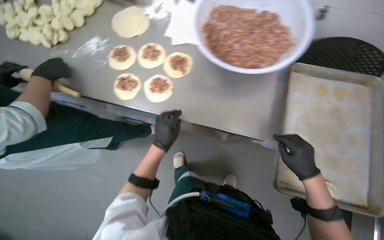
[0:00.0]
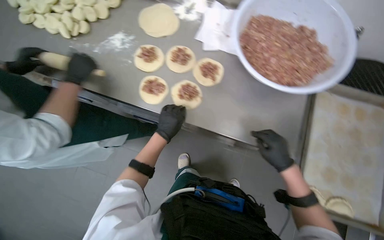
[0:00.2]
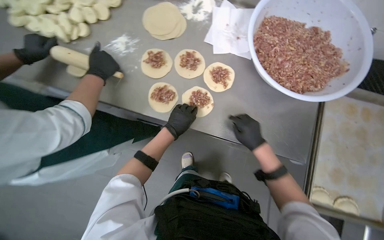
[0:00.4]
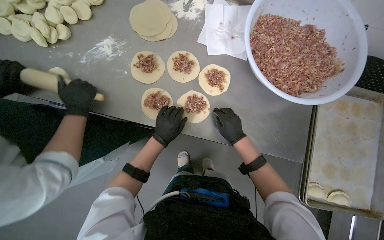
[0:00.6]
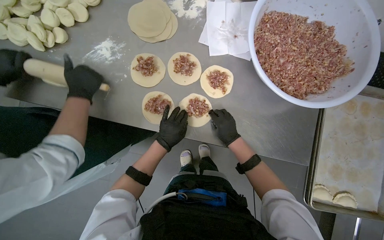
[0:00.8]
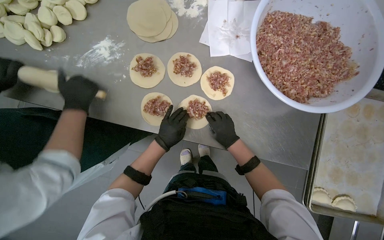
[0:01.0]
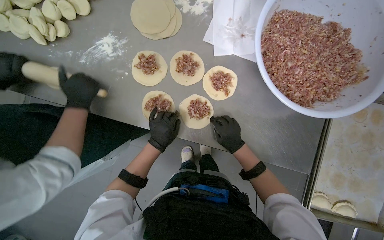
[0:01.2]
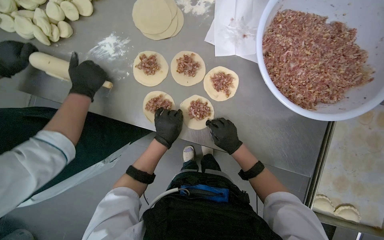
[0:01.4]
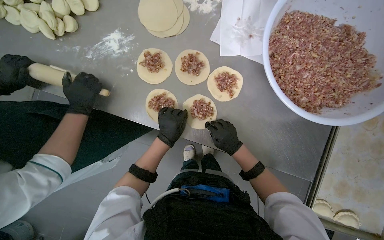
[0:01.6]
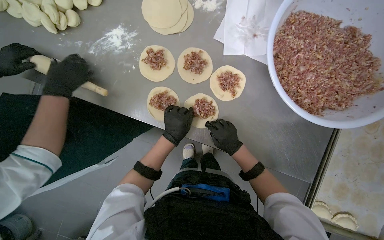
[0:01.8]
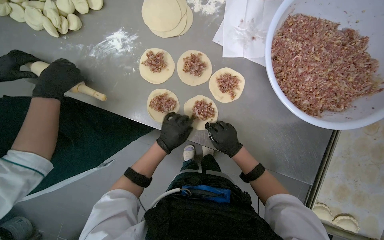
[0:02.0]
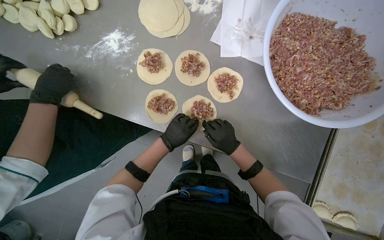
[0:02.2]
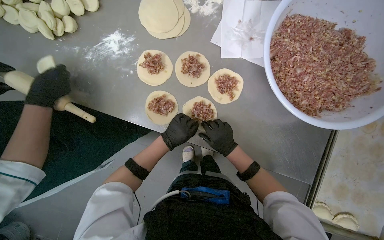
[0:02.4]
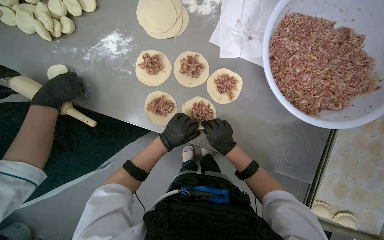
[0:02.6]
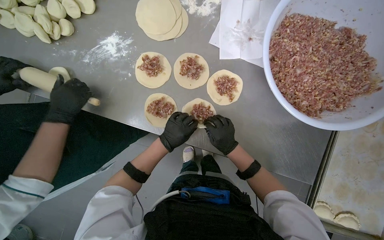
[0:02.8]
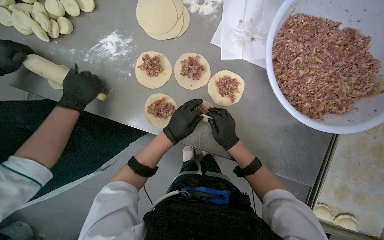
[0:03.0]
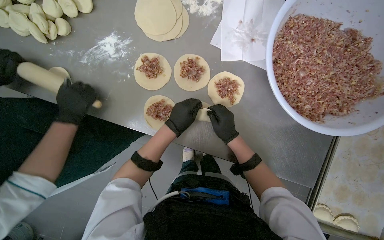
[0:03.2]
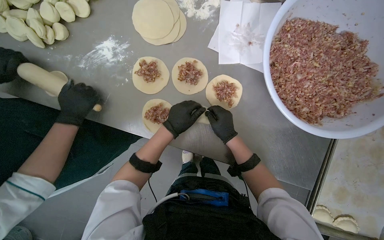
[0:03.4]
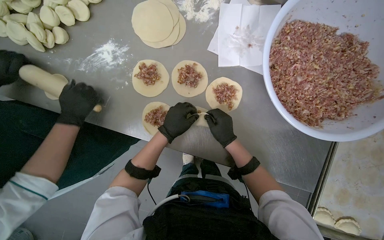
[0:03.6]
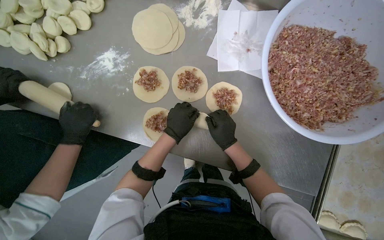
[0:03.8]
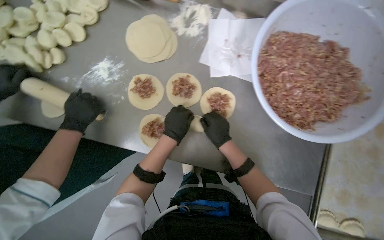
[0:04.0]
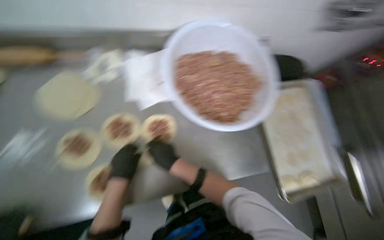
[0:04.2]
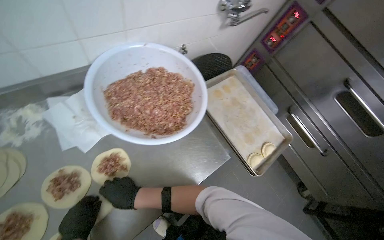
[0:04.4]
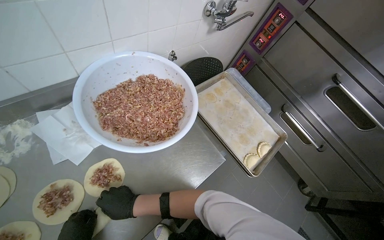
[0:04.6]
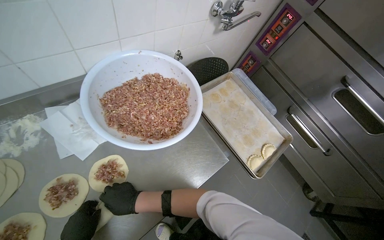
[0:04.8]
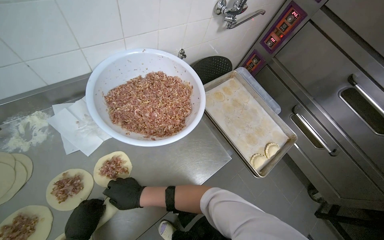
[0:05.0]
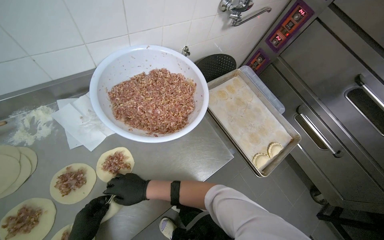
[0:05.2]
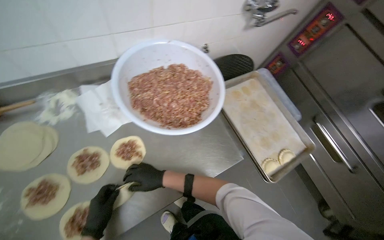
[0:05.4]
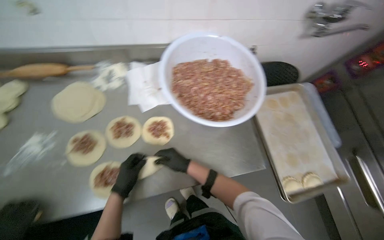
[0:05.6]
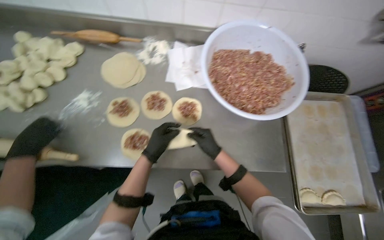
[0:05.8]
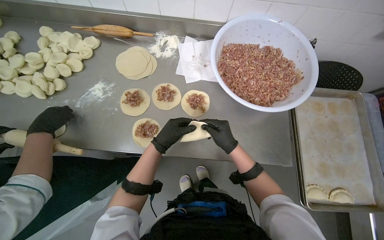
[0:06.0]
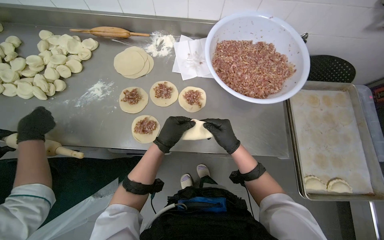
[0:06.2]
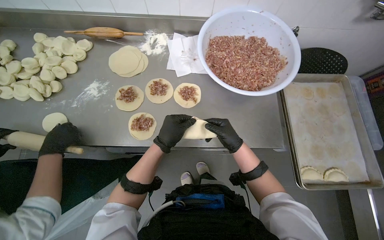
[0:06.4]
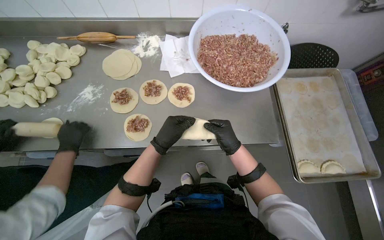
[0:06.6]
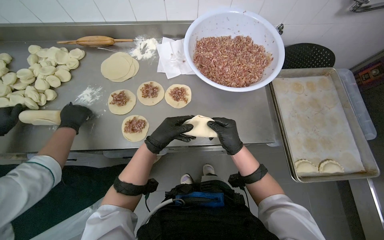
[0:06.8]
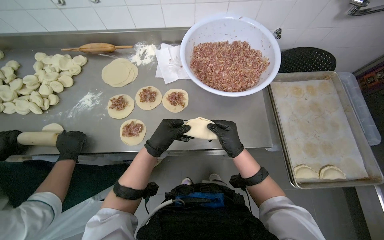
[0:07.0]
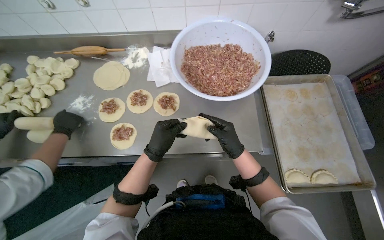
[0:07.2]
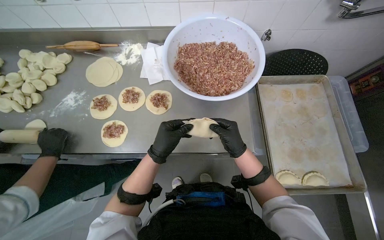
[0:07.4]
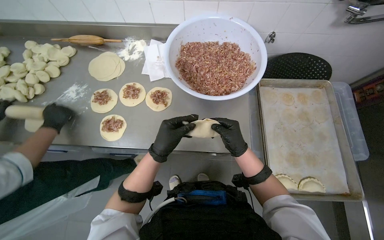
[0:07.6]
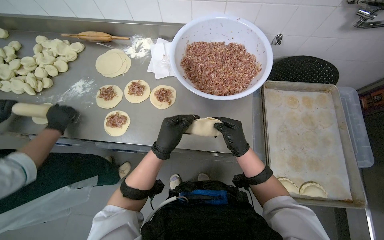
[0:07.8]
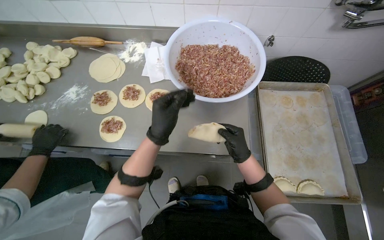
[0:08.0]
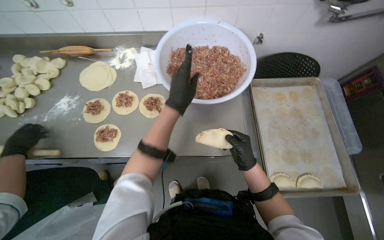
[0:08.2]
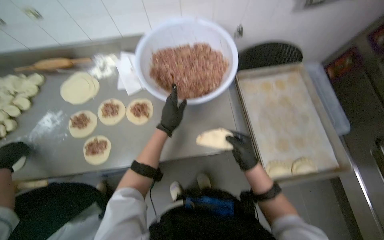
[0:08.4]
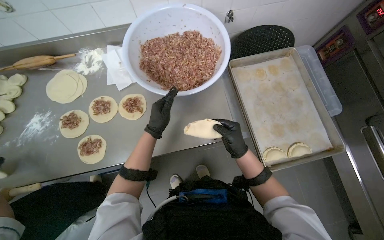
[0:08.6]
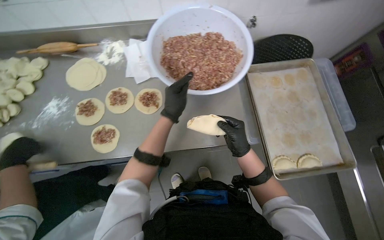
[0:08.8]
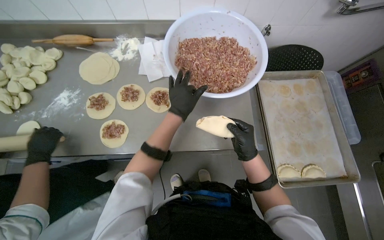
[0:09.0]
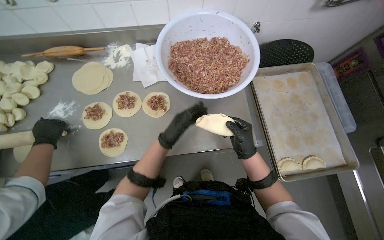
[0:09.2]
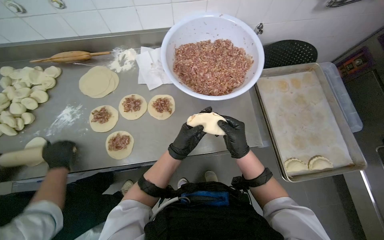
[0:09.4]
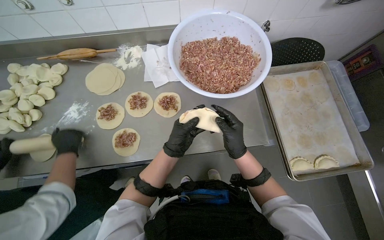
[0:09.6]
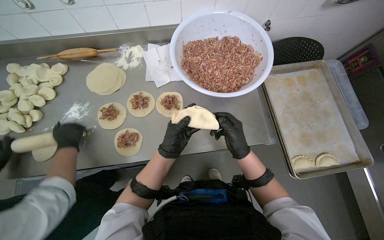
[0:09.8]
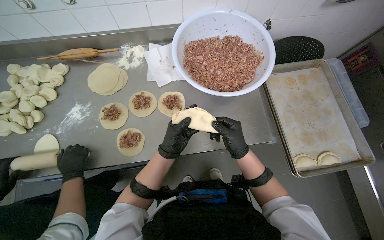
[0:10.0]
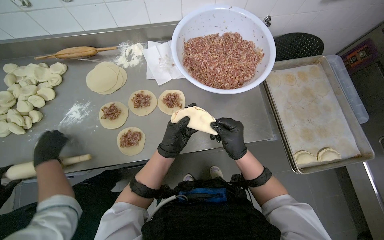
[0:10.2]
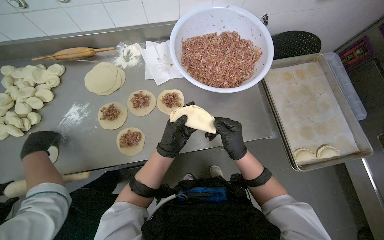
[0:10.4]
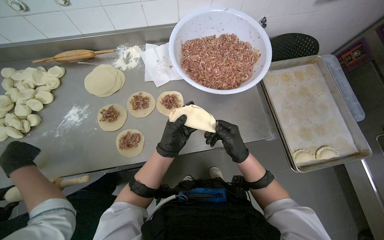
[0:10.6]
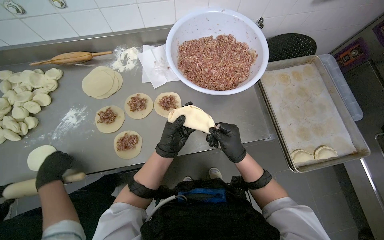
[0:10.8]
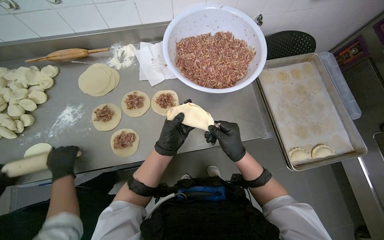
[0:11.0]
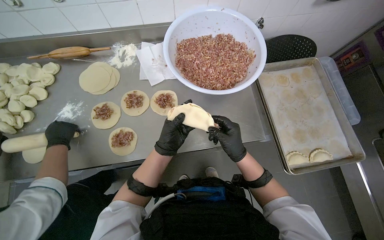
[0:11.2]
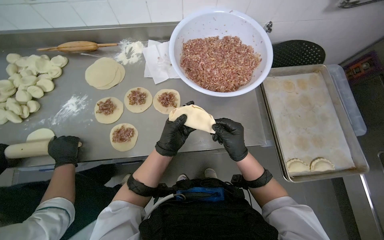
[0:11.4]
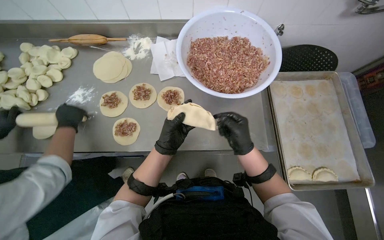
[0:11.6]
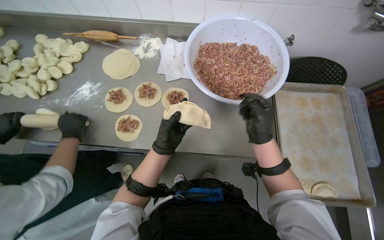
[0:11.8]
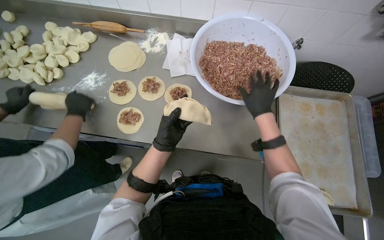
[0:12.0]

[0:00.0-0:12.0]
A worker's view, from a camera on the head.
Job: preparing food.
The whole recording: Sealing and placing meat-filled dough onto tray. The worker seals the edges of meat-filled dough circles and places them onto a tray.
0:00.0 to 0:01.6: The camera pitches downward, by some 15 degrees. The right hand is displaced to the left and up the picture by about 40 cm.
0:01.6 to 0:03.0: The hands make small movements and keep their place.
0:03.0 to 0:04.4: The head rotates about 55 degrees to the right. The camera pitches upward, by about 15 degrees.
0:04.4 to 0:06.0: The wearer's head swings roughly 50 degrees to the left.
0:06.0 to 0:07.6: The left hand travels nearer to the camera by some 10 cm.
0:07.6 to 0:09.0: The left hand shifts approximately 15 cm up the picture.
0:09.0 to 0:10.4: The left hand heads down the picture, covering approximately 15 cm.
0:10.4 to 0:12.0: The right hand is displaced up the picture, to the right and farther from the camera by approximately 20 cm.

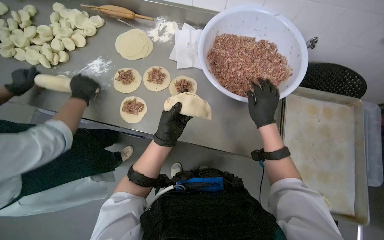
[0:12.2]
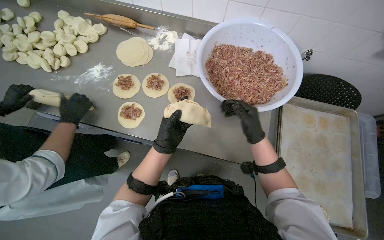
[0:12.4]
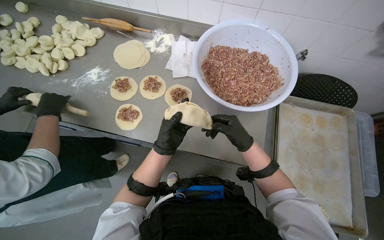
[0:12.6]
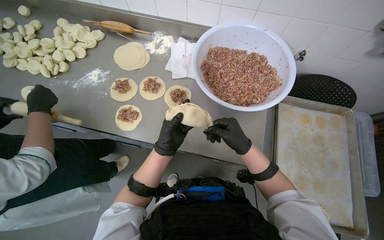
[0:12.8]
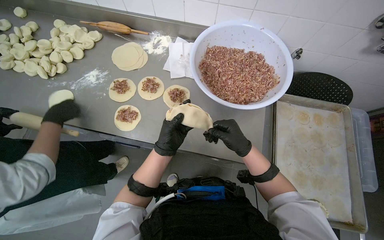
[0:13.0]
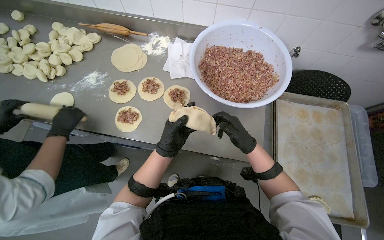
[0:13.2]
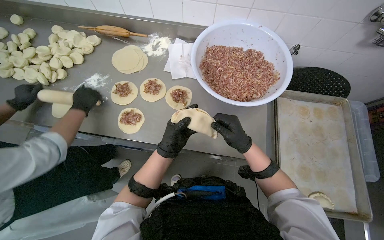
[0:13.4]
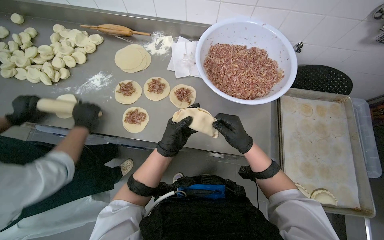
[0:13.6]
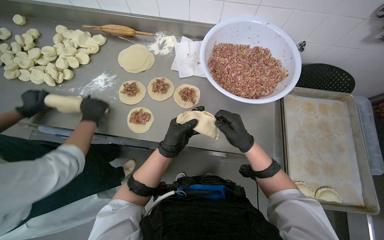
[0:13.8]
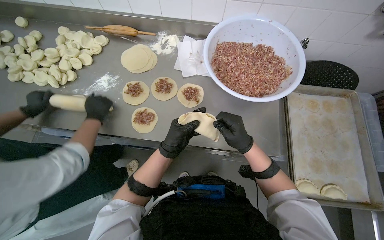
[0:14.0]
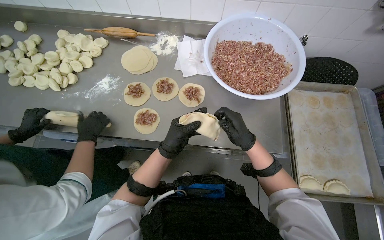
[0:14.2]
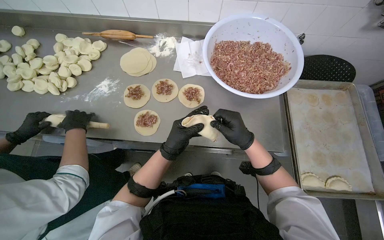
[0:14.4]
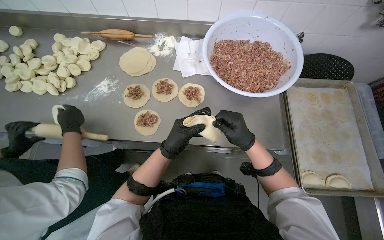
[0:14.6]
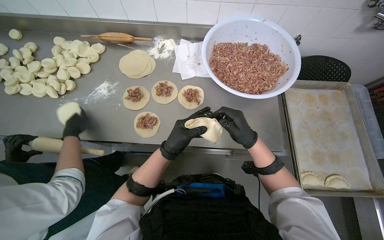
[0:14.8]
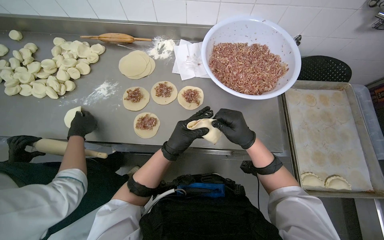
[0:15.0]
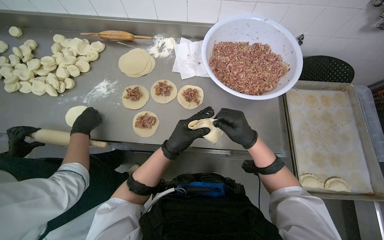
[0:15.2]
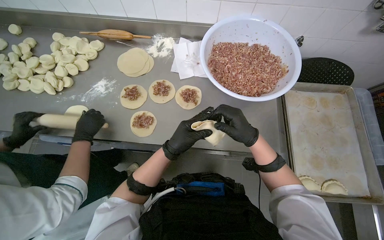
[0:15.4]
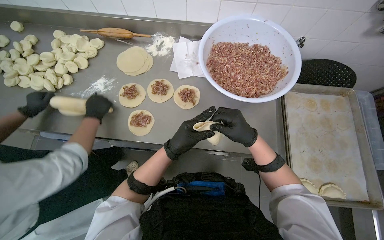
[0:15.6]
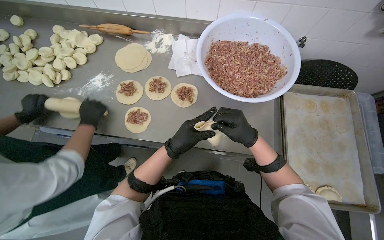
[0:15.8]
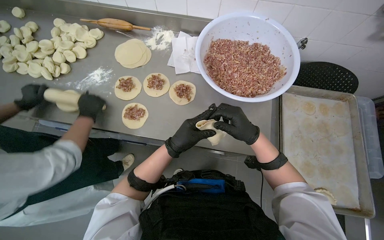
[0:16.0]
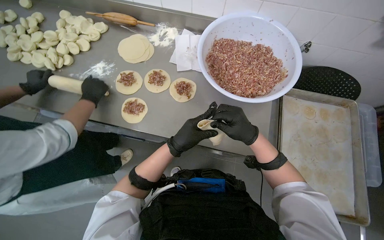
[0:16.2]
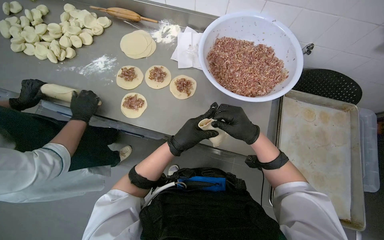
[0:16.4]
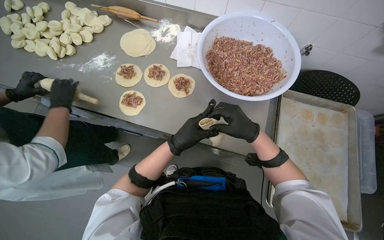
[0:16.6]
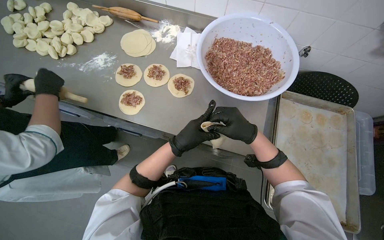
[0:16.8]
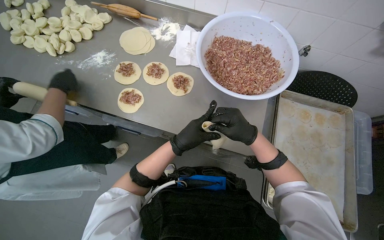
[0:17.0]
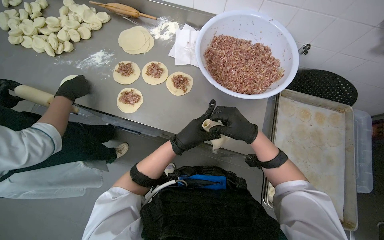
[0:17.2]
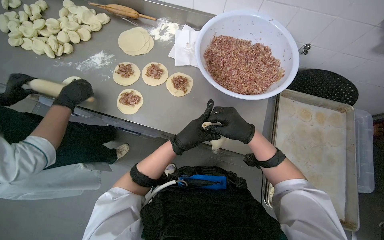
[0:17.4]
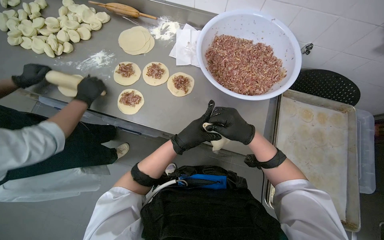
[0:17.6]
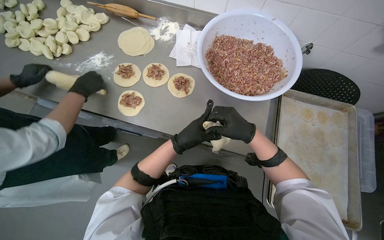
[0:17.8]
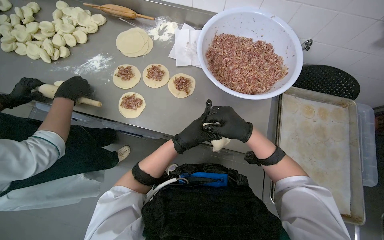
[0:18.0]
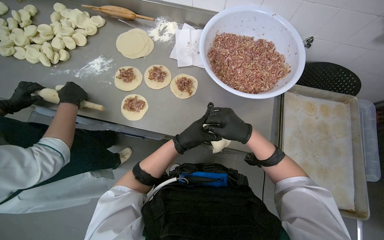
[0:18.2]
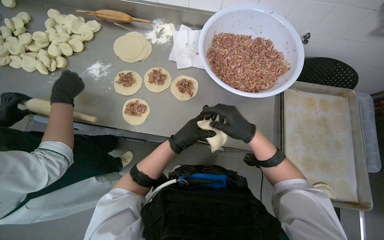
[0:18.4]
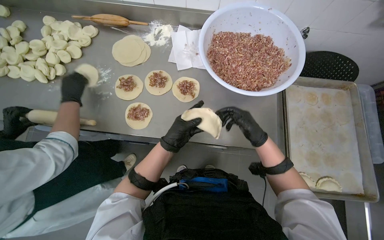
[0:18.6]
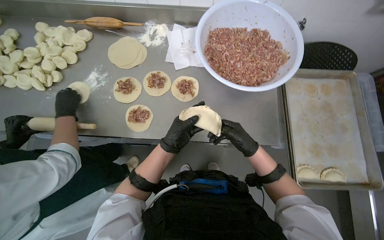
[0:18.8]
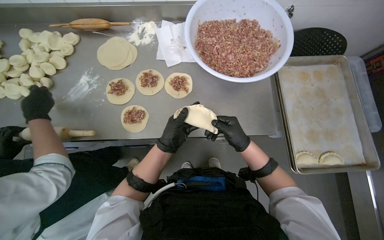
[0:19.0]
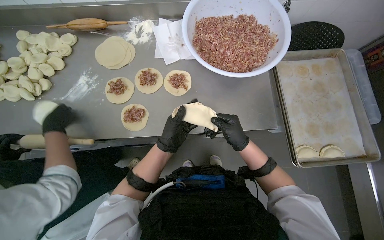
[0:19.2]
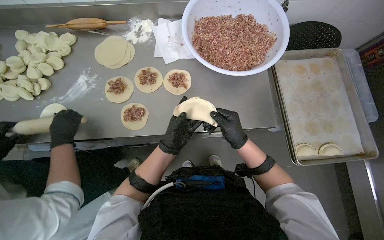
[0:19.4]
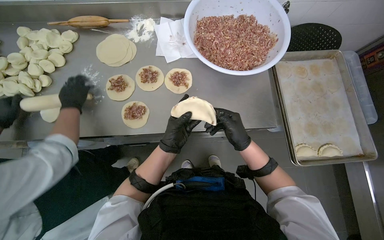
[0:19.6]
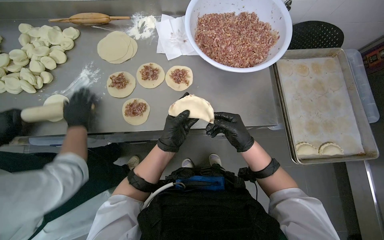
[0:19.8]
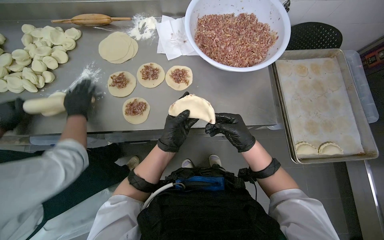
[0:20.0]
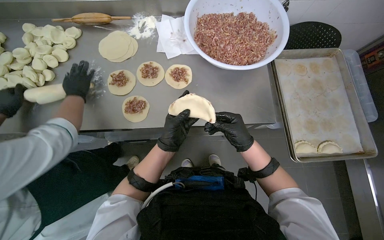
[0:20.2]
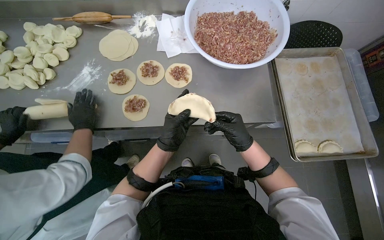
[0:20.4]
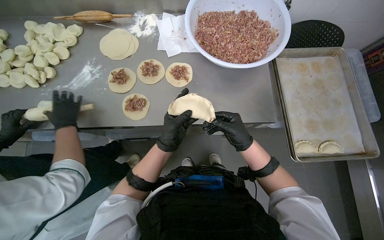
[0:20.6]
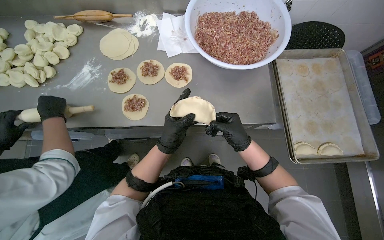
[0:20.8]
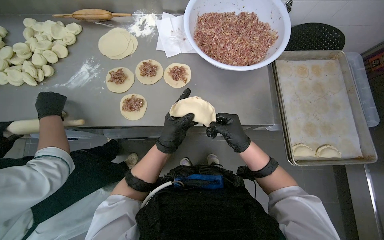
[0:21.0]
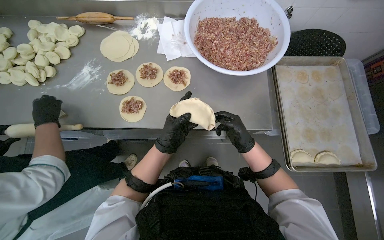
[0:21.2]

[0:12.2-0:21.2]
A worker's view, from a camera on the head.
Job: preparing food.
The whole recording: Sealing and placing meat-filled dough onto tray. The worker seals the edges of meat-filled dough circles and places them onto a tray.
0:12.2 to 0:13.8: The right hand heads to the left, covering roughly 10 cm.
0:13.8 to 0:15.2: The hands are busy where they are.
0:16.6 to 0:18.2: The left hand travels farther from the camera by roughly 10 cm.
0:19.8 to 0:21.2: The hands are busy where they are.
